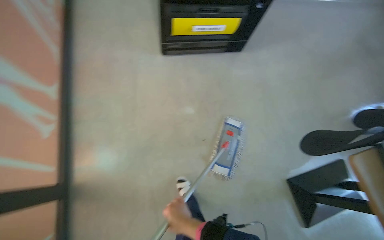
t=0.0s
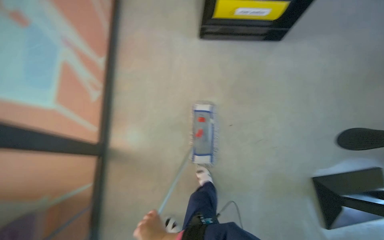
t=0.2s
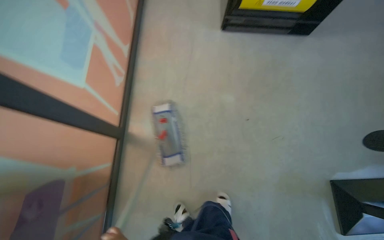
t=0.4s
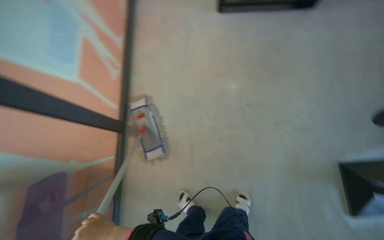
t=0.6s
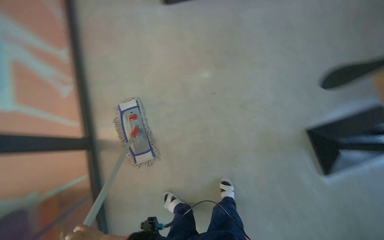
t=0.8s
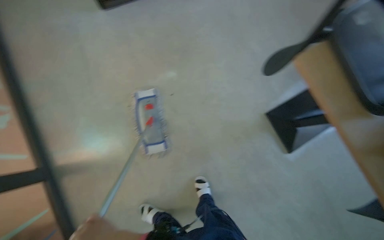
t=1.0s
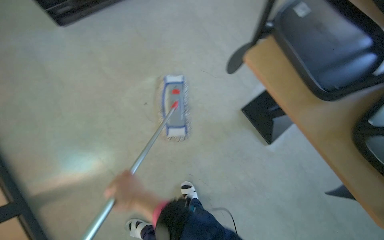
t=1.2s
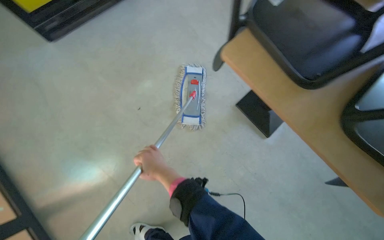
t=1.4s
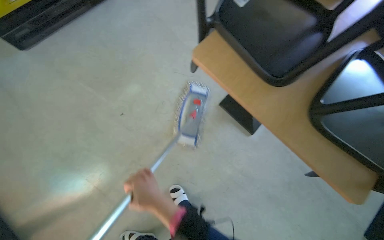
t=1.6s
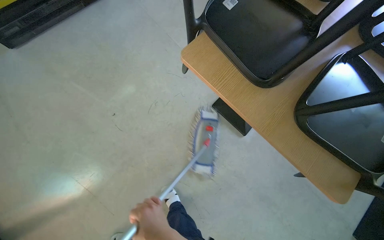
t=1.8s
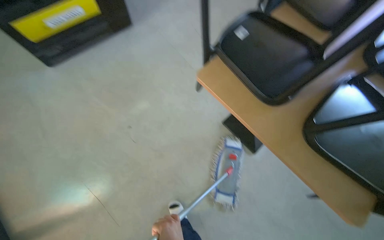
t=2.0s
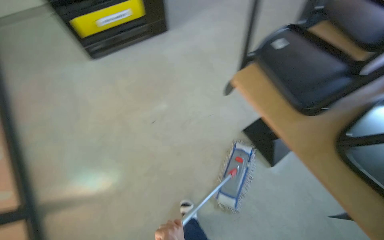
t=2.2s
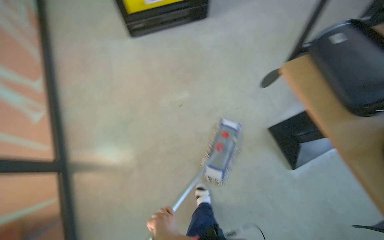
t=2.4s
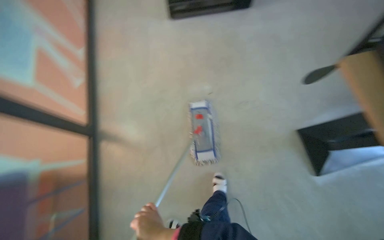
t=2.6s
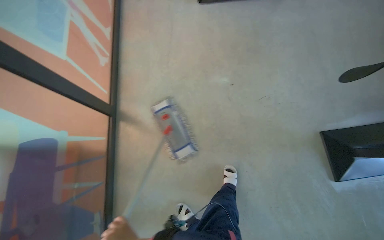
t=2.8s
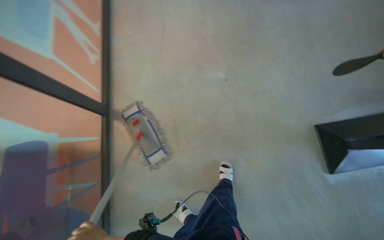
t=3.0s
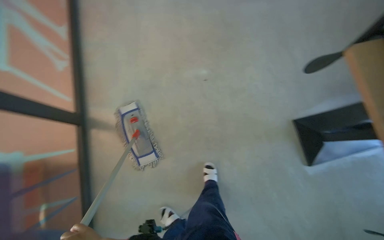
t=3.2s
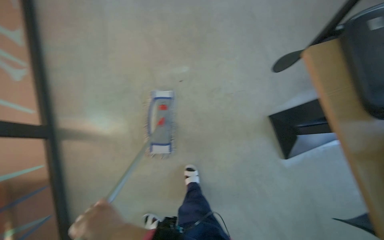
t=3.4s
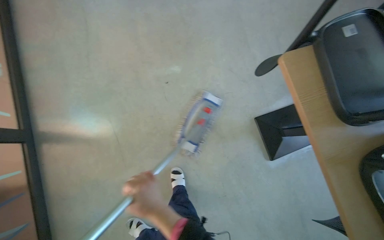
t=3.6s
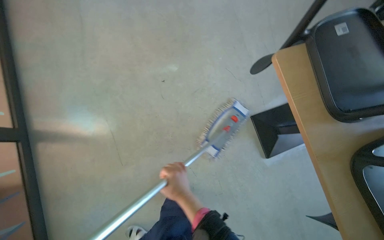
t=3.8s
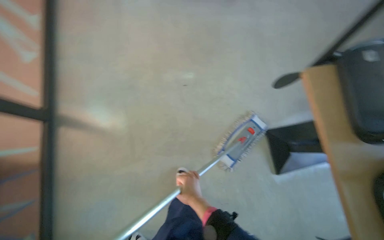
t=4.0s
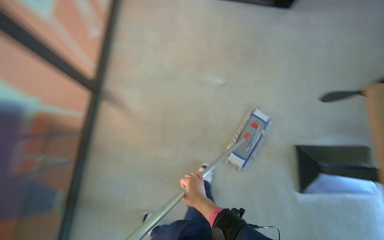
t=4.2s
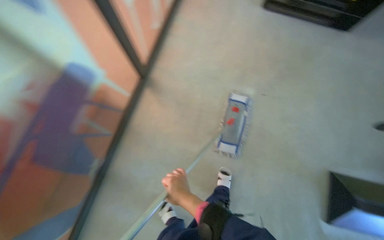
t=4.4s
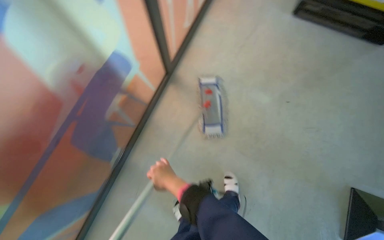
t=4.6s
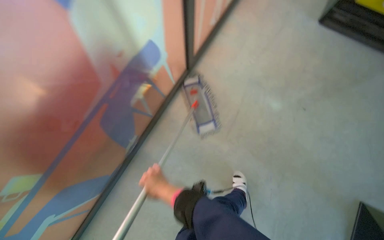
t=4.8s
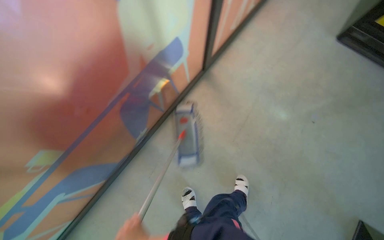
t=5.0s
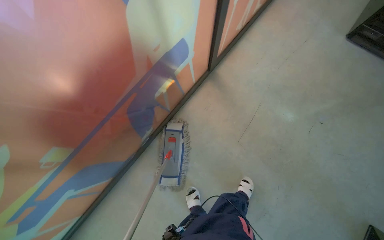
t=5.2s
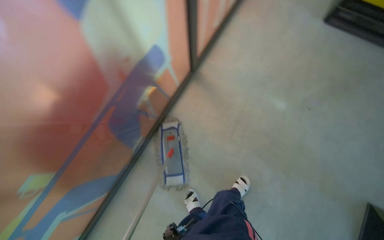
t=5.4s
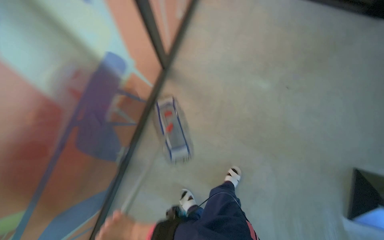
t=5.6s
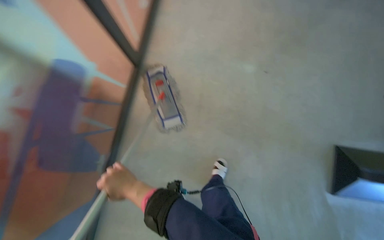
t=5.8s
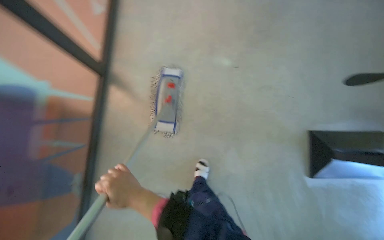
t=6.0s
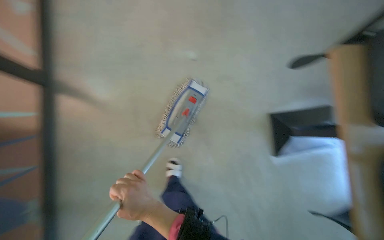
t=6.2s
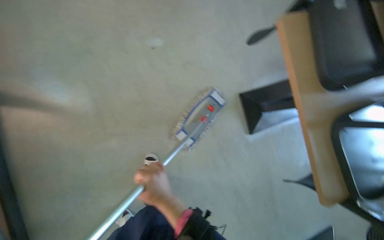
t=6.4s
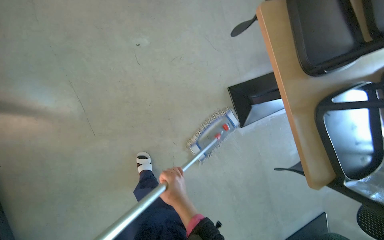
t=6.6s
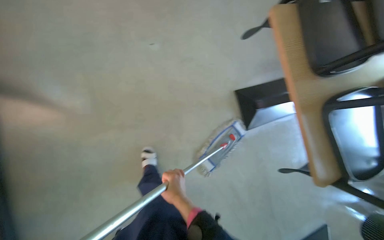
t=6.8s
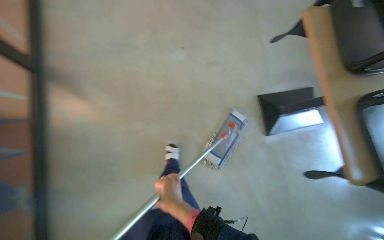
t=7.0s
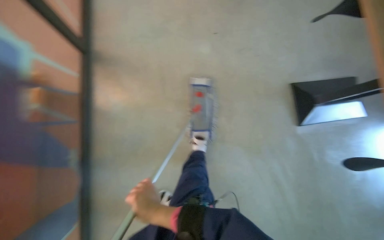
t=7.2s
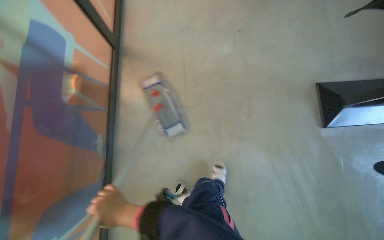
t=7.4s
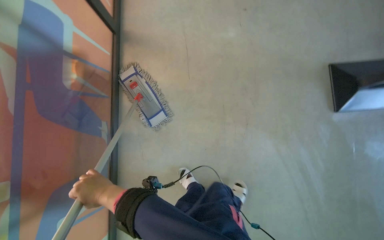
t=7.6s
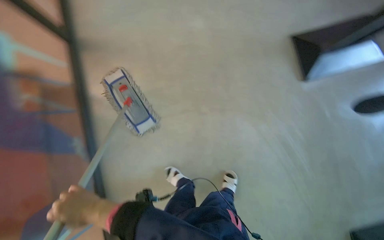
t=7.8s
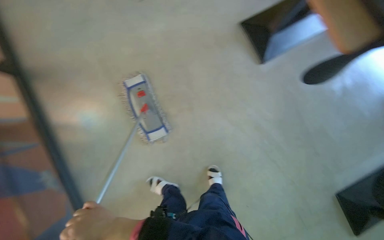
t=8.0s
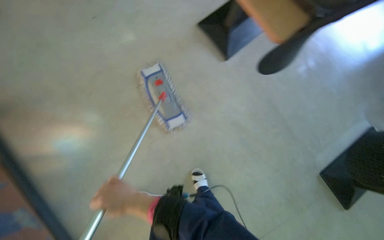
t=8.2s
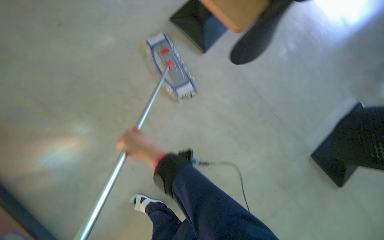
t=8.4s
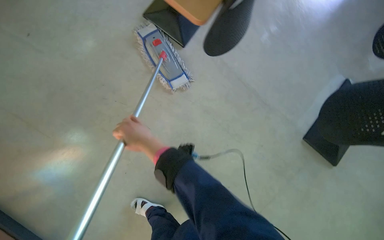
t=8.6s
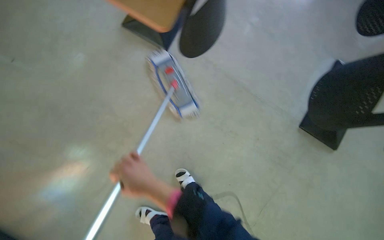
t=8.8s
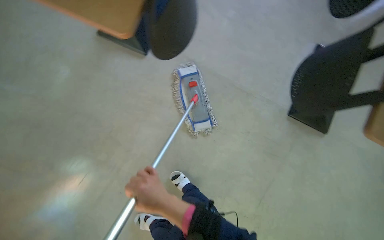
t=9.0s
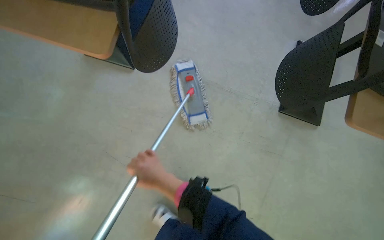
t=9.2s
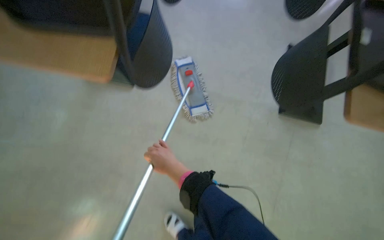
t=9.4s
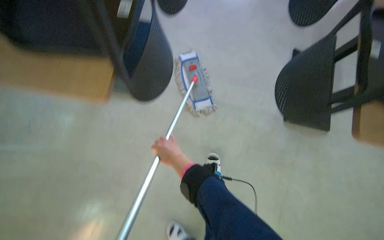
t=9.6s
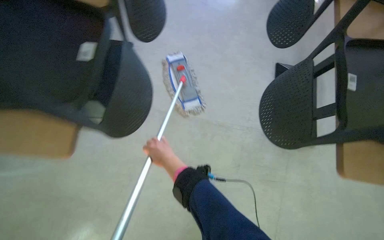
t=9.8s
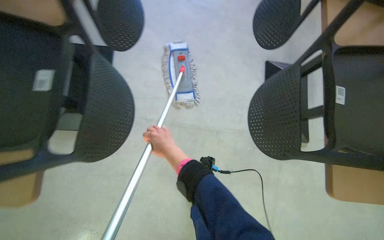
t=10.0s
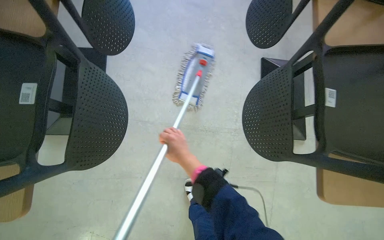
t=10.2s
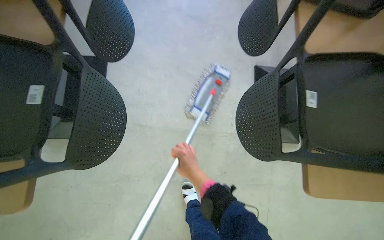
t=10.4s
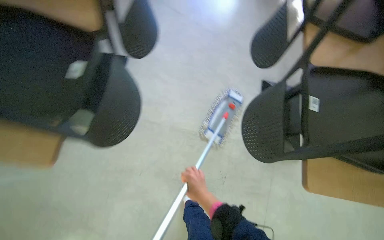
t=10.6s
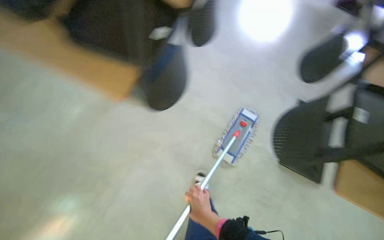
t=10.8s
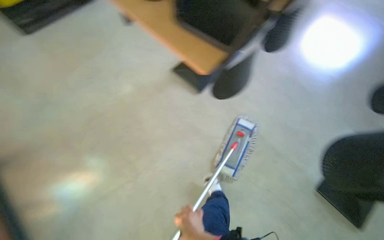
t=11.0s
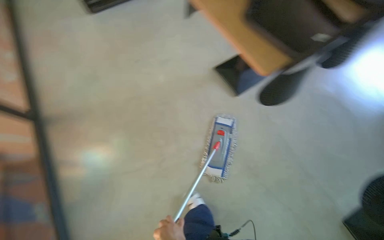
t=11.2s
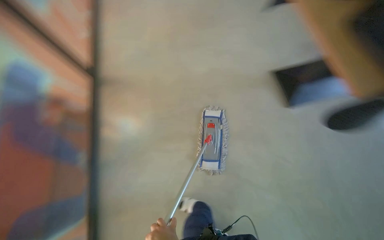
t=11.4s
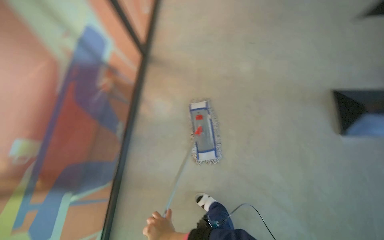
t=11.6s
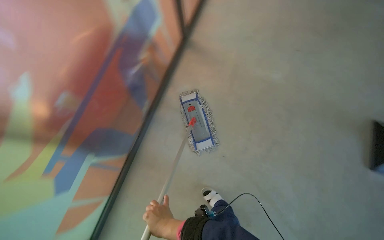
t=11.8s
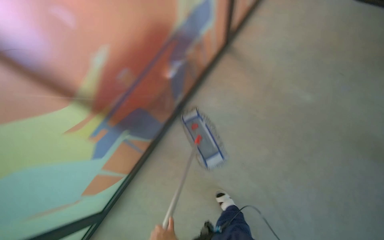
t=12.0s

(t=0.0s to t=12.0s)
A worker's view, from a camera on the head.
Job: mopping floor.
The whole recording: Mopping kitchen floor. The worker mops the kitchen floor with a flat mop, moving around furniture and opening a sliding door to continue the task.
t=0.0s - t=1.6s: The camera is carried approximately 60 cm. Everything in view rotates roughly 35 degrees counterclockwise.
t=1.6s - t=3.0s: The head turns to the left by roughly 40 degrees.
t=7.6s - t=9.0s: The wearer moves approximately 40 cm. The wearer's head swings roughly 60 degrees to the right.
t=9.0s - t=10.4s: The left hand goes approximately 20 cm to the right and up the picture.
t=10.4s - t=12.0s: The wearer looks approximately 20 degrees further upward. The scene rotates counterclockwise by some 30 degrees.

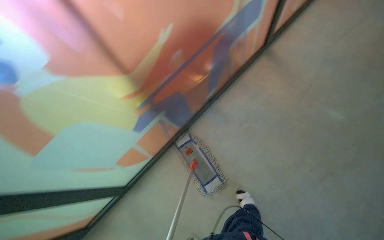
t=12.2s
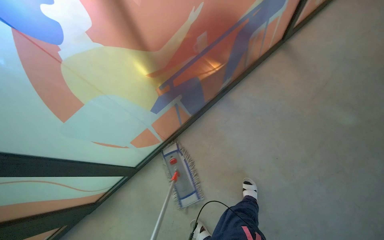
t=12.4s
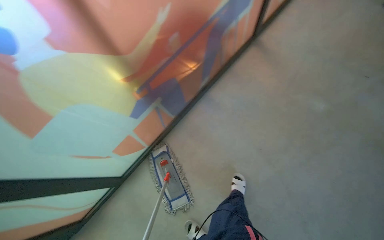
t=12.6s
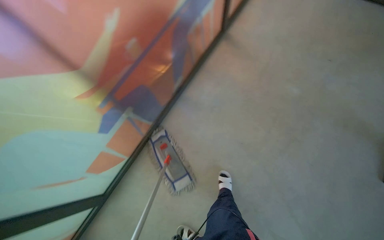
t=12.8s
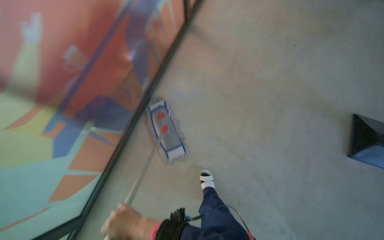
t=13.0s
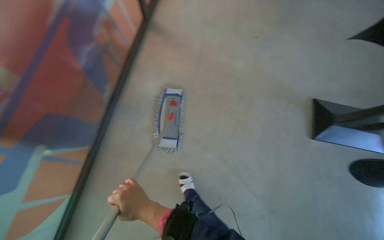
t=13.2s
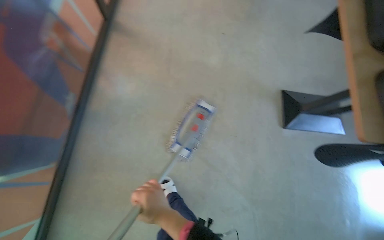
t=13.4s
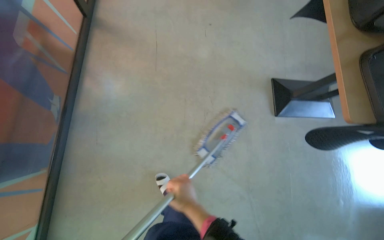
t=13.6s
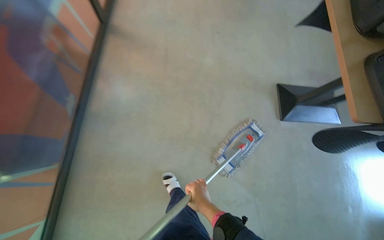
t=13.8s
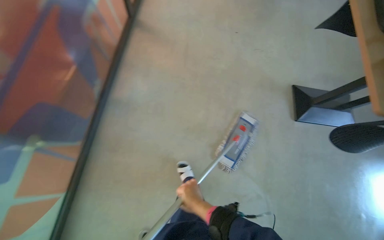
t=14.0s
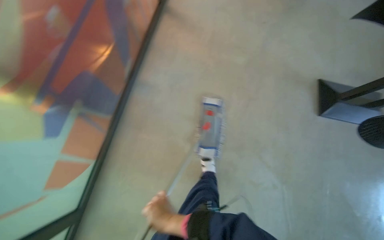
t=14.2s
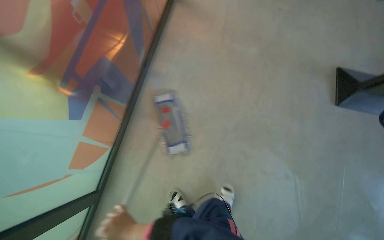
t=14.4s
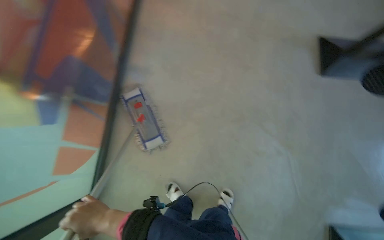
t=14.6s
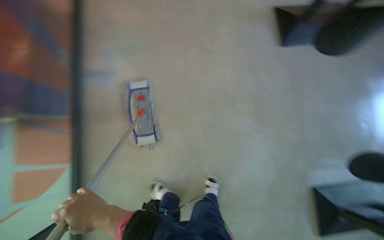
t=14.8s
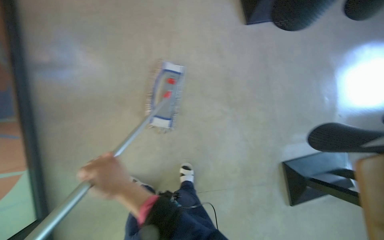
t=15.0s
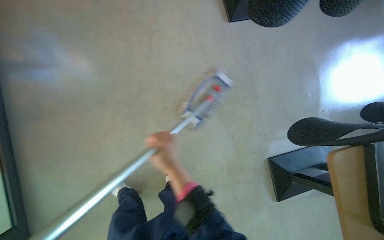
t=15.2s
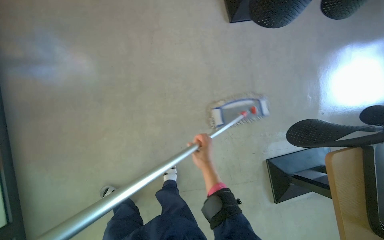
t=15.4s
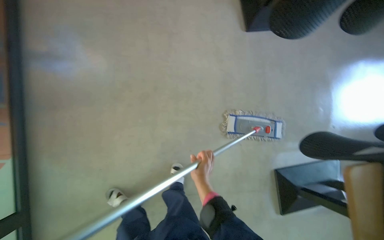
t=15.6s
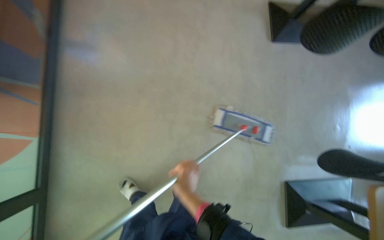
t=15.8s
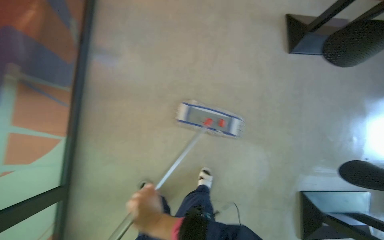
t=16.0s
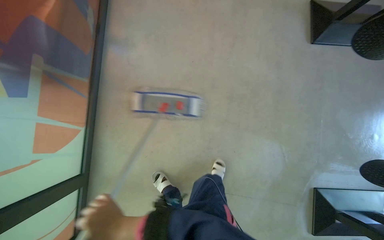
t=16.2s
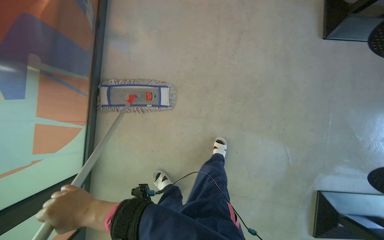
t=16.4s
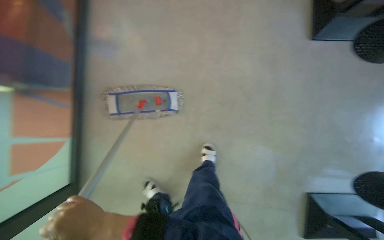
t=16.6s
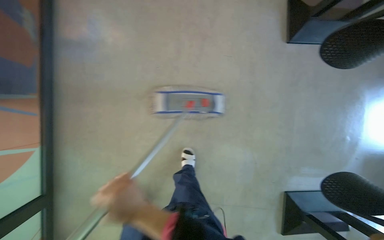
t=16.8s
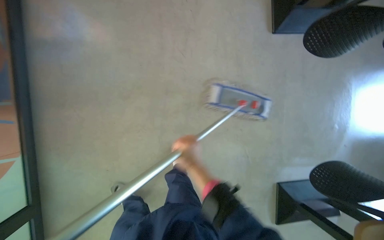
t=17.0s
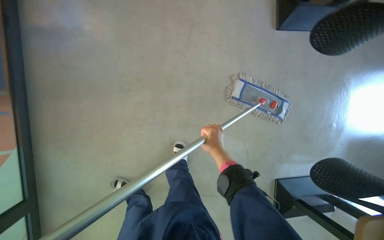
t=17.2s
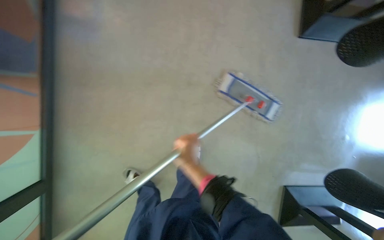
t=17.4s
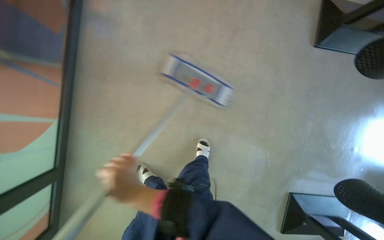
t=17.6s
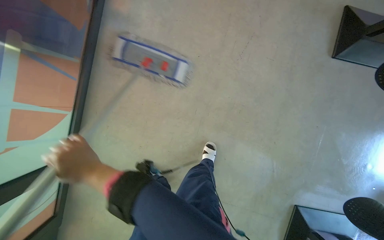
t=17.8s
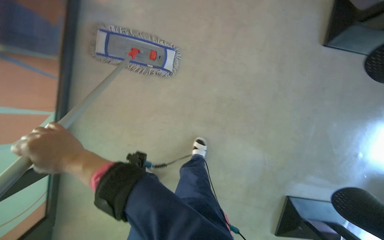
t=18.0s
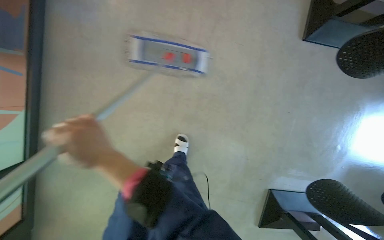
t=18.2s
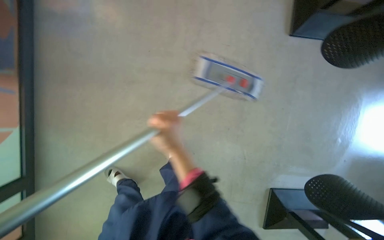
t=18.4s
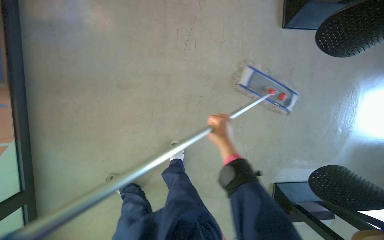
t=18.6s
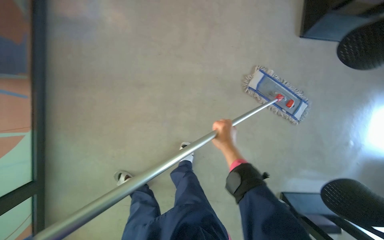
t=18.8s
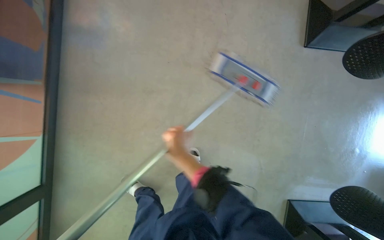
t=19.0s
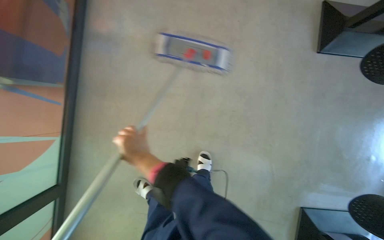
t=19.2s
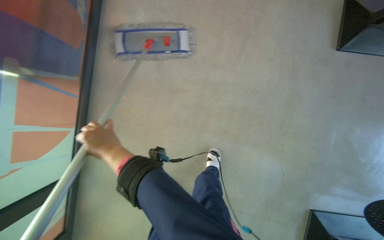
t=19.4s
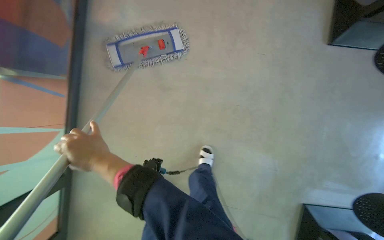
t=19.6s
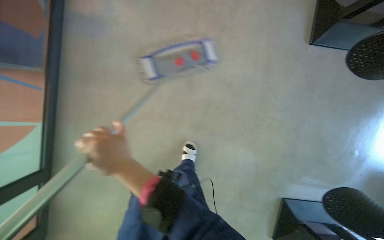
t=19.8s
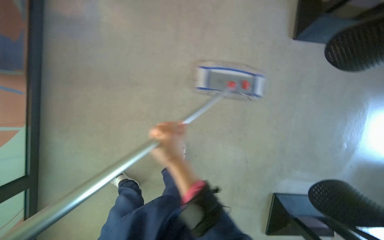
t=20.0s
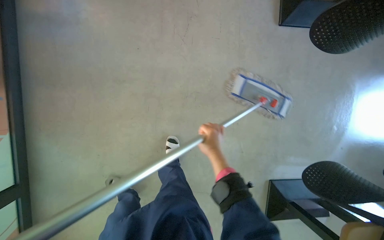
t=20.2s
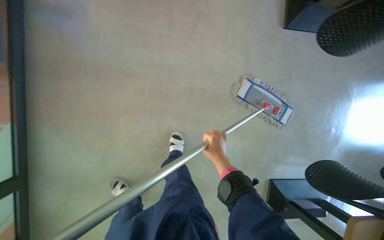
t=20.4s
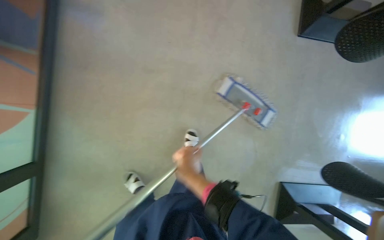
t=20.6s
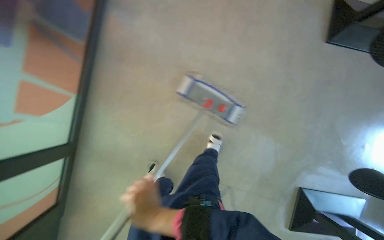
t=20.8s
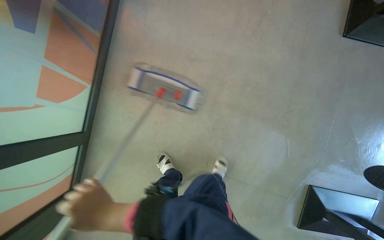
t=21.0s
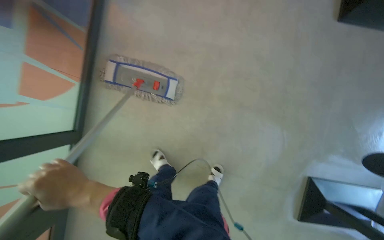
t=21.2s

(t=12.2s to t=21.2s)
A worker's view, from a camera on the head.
Job: mopping floor.
The whole recording: Mopping kitchen floor. The worker mops the kitchen floor with a flat mop, moving around furniture and opening a sliding door to continue the task.
t=13.8s - t=15.2s: The left hand moves nearer to the camera, some 10 cm.
t=15.2s - t=16.6s: The wearer's head swings roughly 20 degrees to the left. The left hand travels to the left by approximately 20 cm.
t=18.2s - t=19.8s: The left hand moves left and right over approximately 35 cm, changing direction 2 times.
t=19.8s - t=21.2s: The left hand goes to the right and returns, some 35 cm each way.
